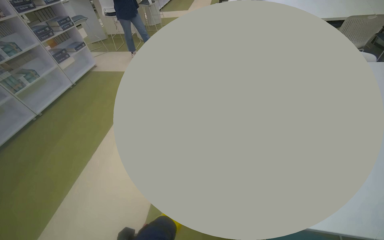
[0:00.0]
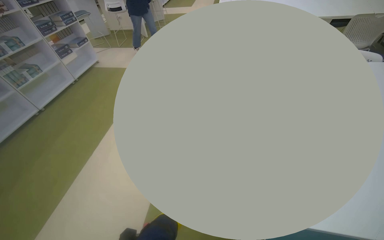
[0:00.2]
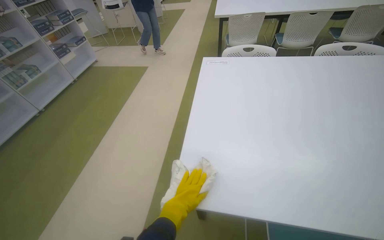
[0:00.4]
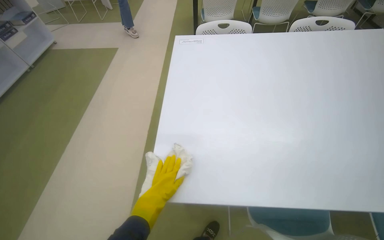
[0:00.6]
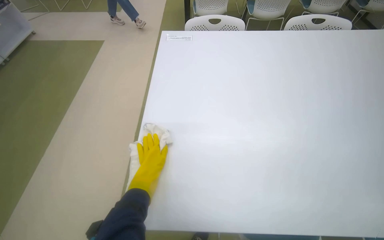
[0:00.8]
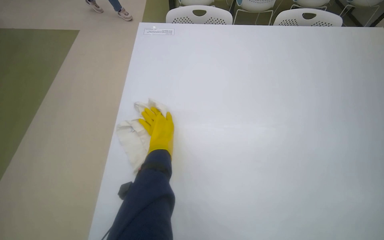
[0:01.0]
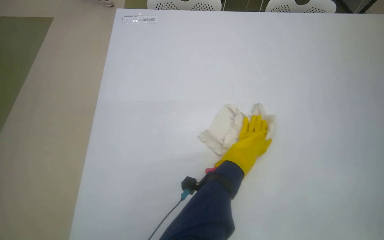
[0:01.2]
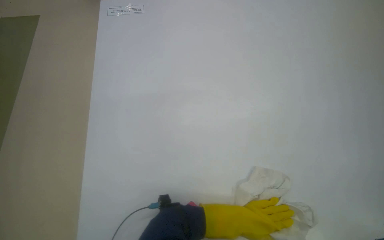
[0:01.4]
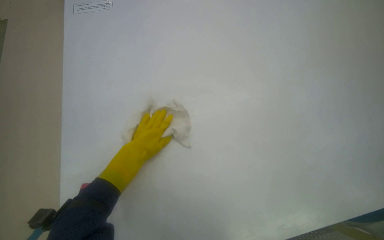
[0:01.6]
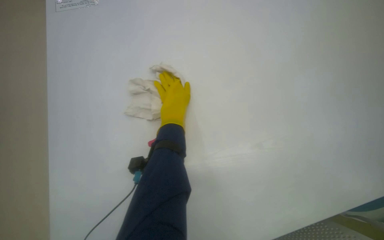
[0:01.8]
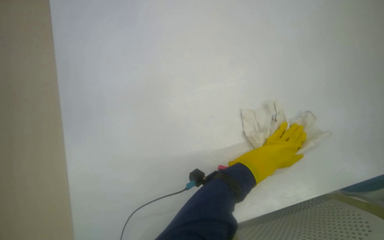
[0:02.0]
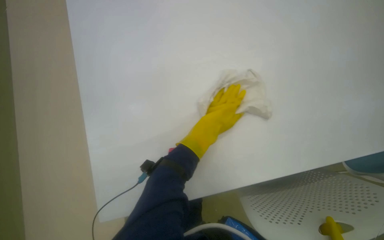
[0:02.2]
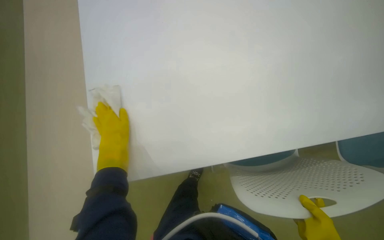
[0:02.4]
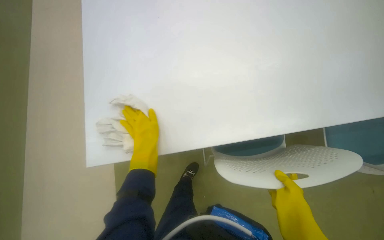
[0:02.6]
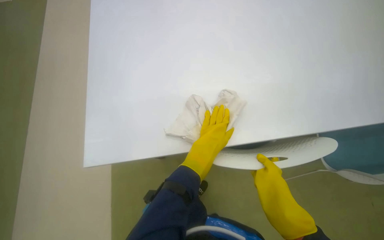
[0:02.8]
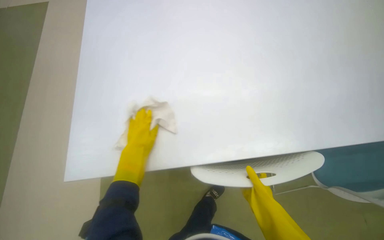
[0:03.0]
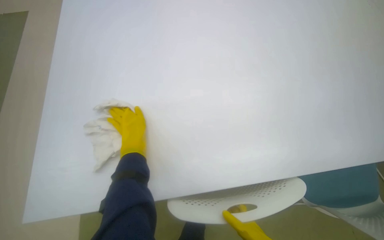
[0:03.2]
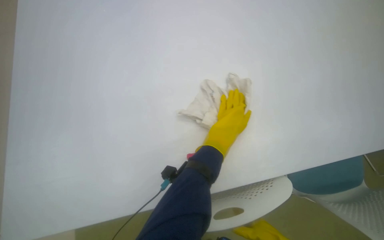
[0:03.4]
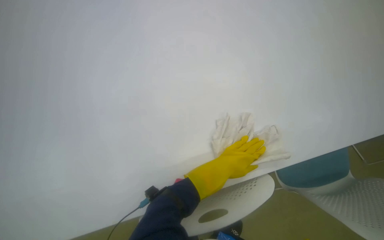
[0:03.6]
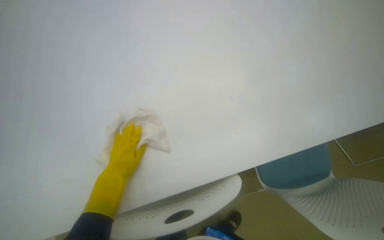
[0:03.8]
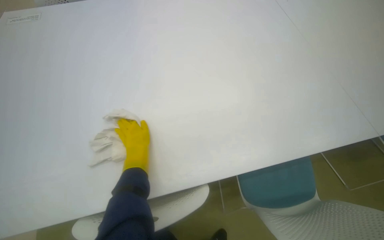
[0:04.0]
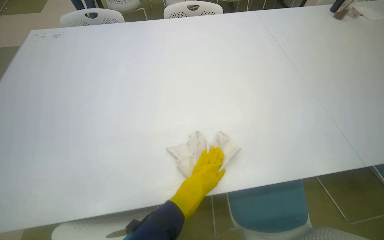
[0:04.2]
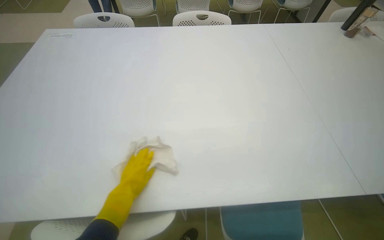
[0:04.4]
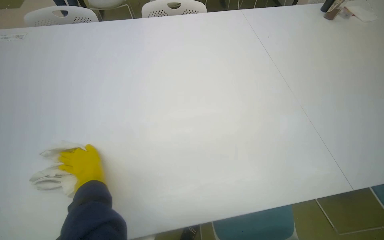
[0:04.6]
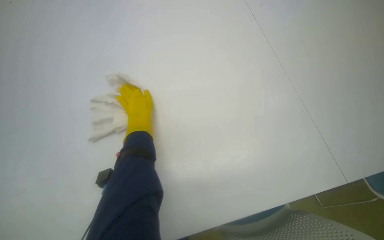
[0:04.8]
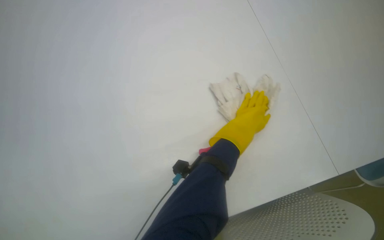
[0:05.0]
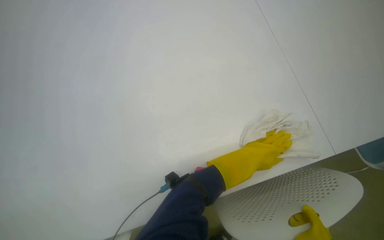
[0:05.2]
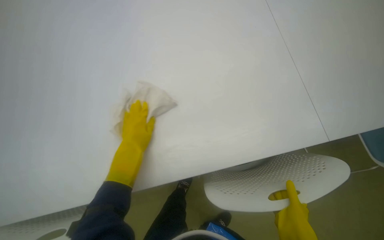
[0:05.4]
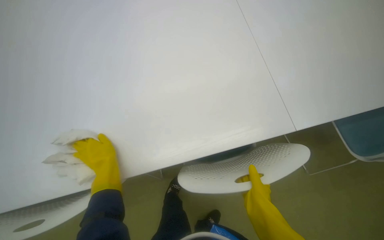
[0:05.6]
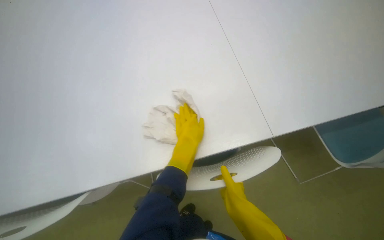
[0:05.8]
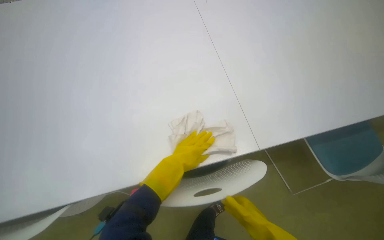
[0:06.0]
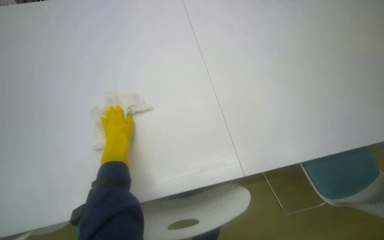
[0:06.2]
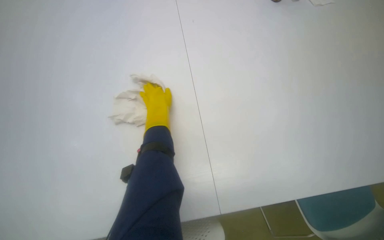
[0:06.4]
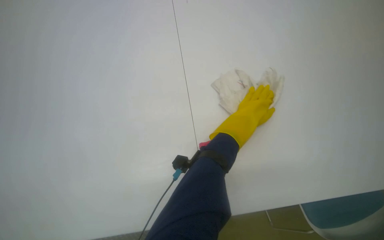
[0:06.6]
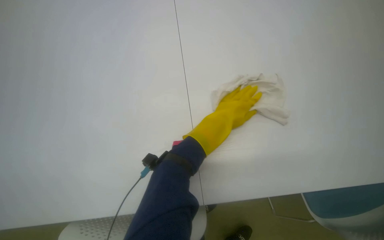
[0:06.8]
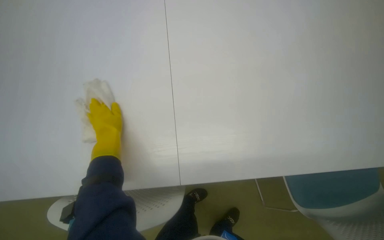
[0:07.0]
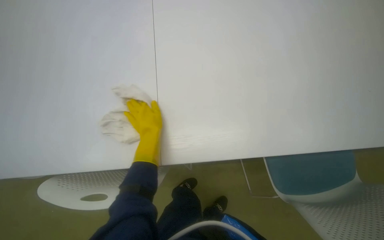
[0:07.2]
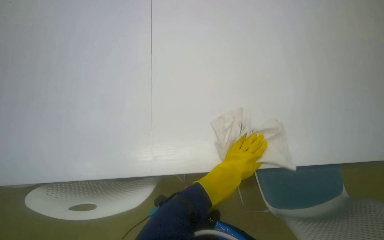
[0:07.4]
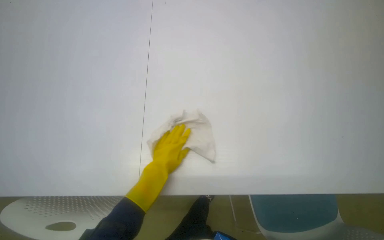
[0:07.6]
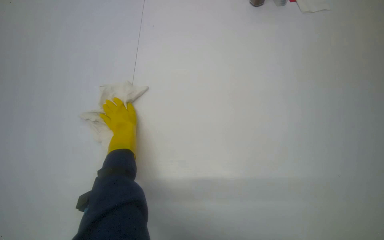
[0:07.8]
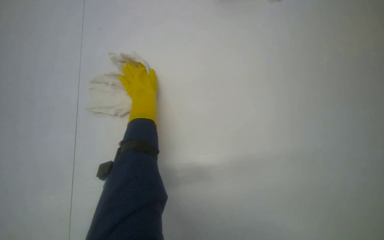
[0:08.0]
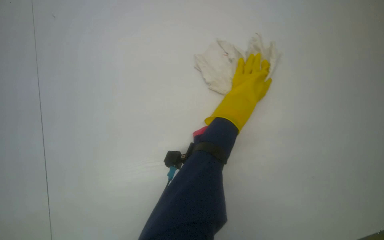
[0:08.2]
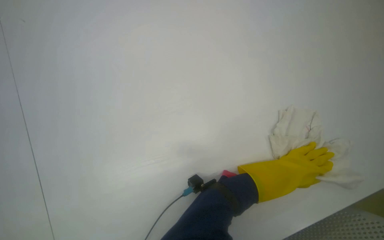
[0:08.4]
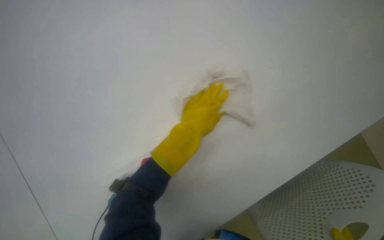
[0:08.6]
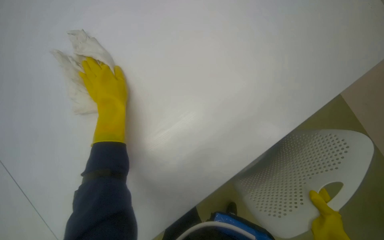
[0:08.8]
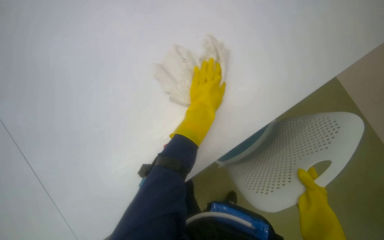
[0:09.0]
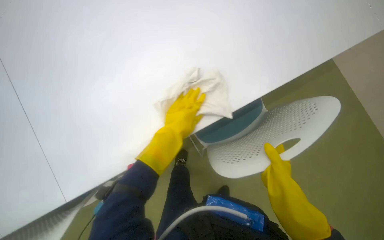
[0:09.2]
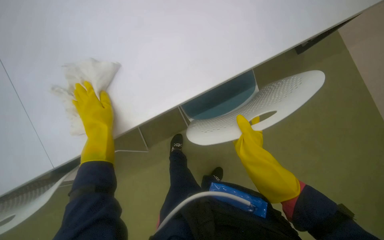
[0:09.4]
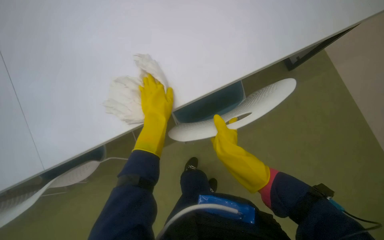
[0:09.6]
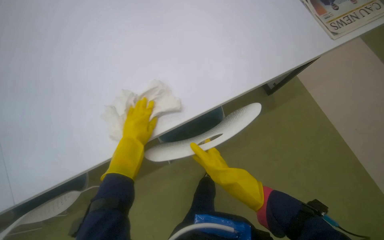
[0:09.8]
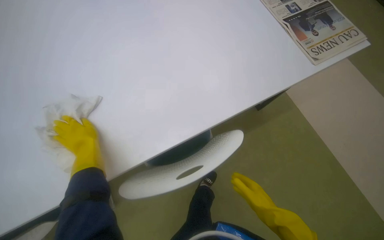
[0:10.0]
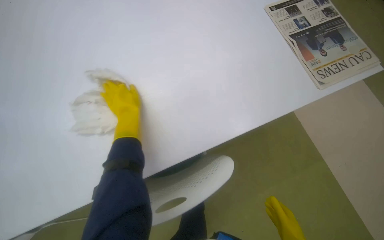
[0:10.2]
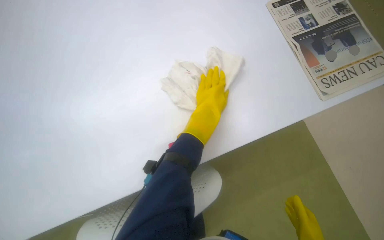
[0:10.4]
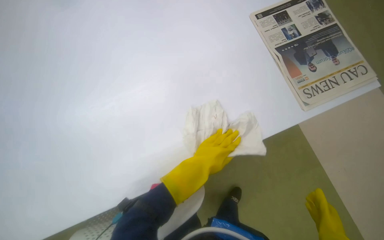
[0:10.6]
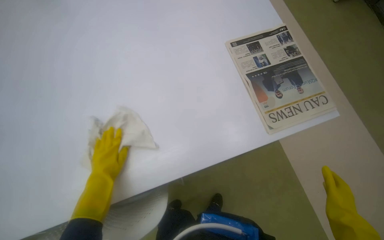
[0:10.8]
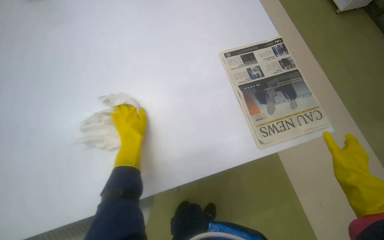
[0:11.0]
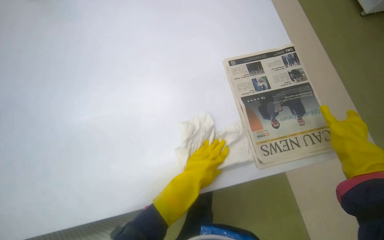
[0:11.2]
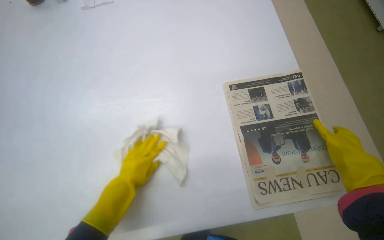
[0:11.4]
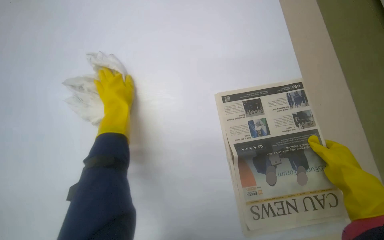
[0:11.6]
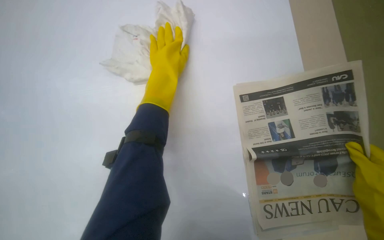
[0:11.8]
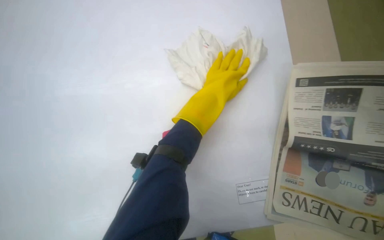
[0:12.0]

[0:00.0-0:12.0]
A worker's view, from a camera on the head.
Job: wiping surfaces.
The whole recording: Cleaning table surface. The worker wipes the white table surfaces with a cloth.
0:00.0 to 0:01.6: The wearer moves some 50 cm. The view pans to the right by about 15 degrees. The camera pitches downward, by roughly 30 degrees.
0:01.6 to 0:03.0: The left hand moves left and right over roughly 25 cm, changing direction 2 times.
0:07.6 to 0:09.0: The wearer looks about 50 degrees further to the right.
0:10.4 to 0:12.0: The camera travels some 60 cm. The head turns to the left by roughly 35 degrees. The camera pitches downward, by some 25 degrees.

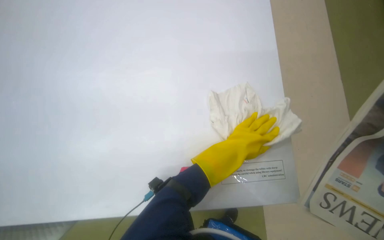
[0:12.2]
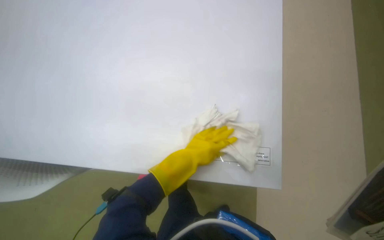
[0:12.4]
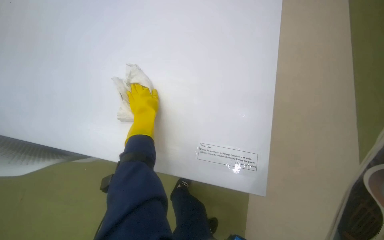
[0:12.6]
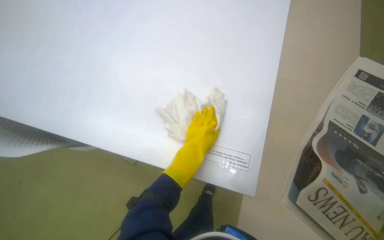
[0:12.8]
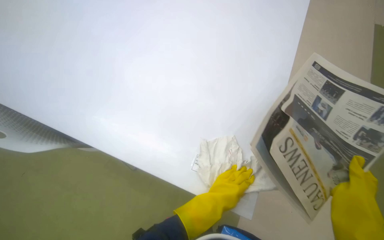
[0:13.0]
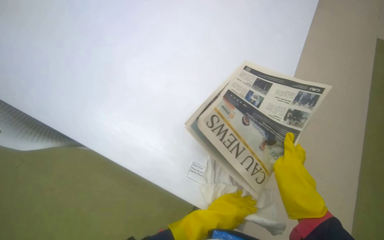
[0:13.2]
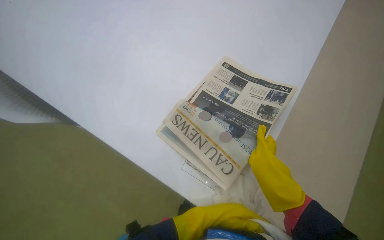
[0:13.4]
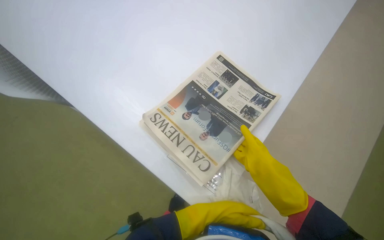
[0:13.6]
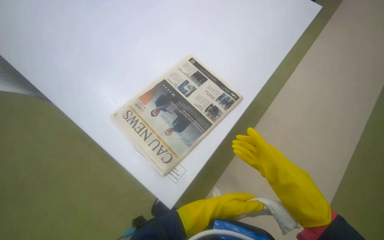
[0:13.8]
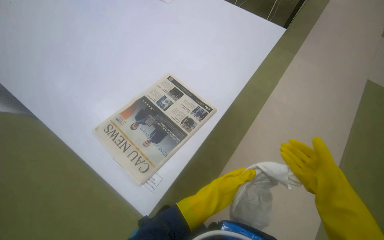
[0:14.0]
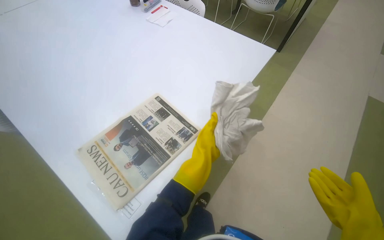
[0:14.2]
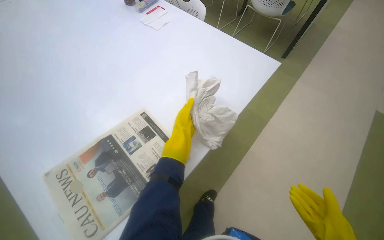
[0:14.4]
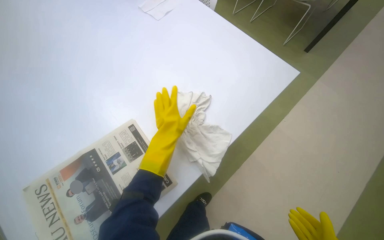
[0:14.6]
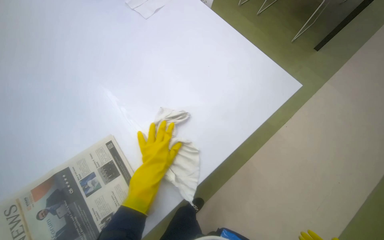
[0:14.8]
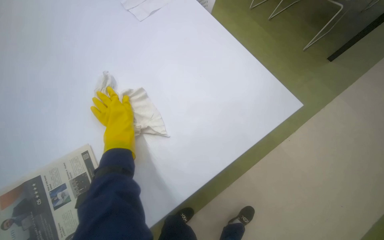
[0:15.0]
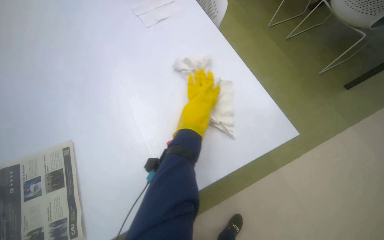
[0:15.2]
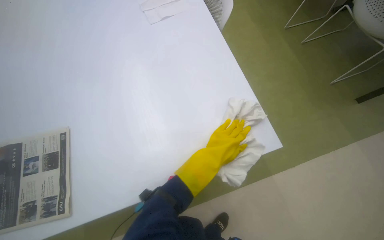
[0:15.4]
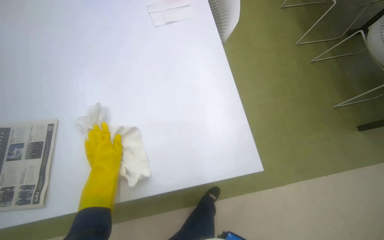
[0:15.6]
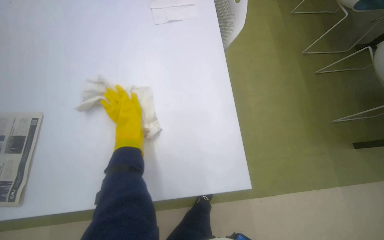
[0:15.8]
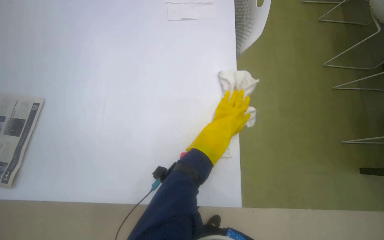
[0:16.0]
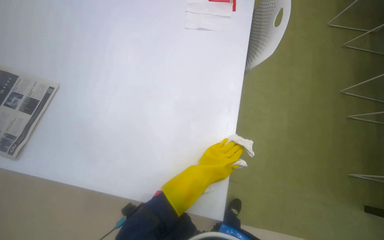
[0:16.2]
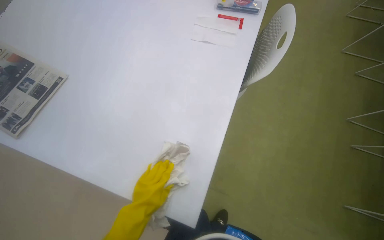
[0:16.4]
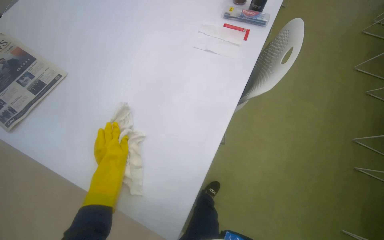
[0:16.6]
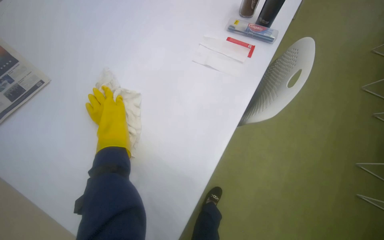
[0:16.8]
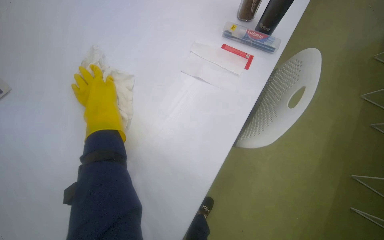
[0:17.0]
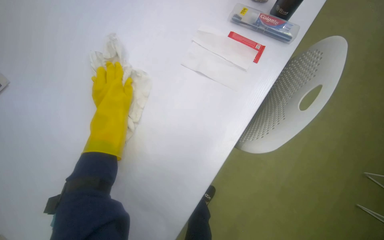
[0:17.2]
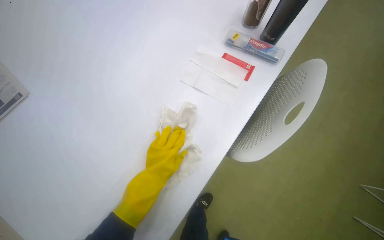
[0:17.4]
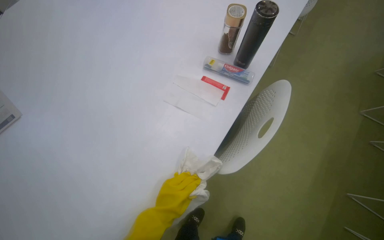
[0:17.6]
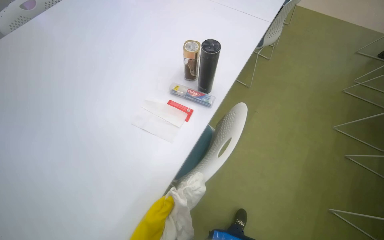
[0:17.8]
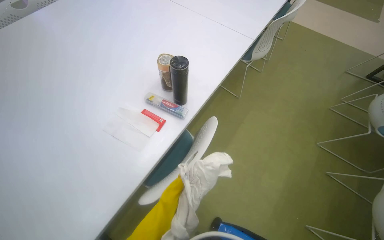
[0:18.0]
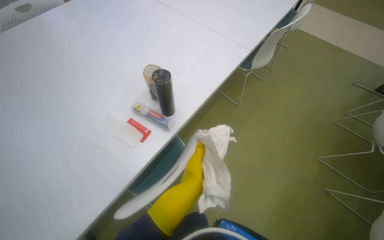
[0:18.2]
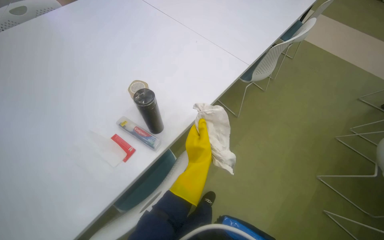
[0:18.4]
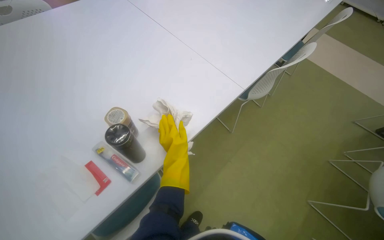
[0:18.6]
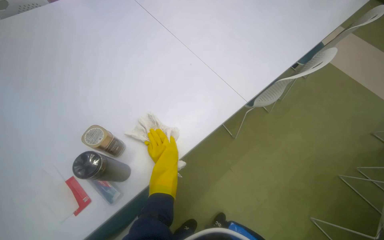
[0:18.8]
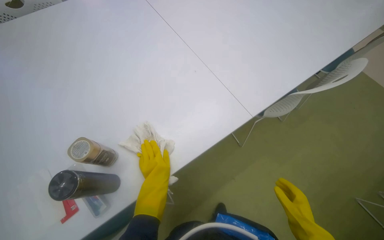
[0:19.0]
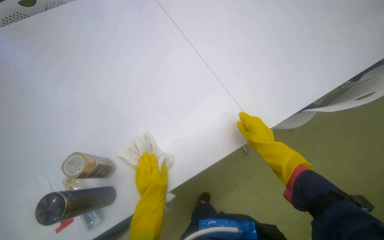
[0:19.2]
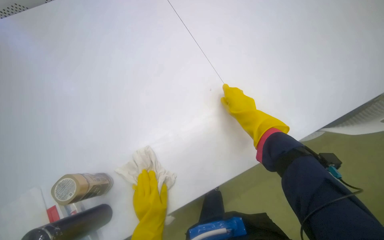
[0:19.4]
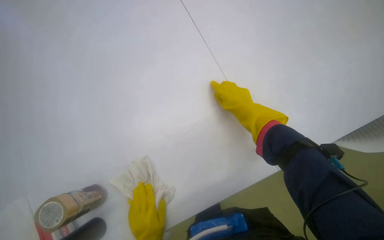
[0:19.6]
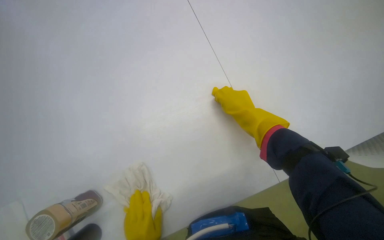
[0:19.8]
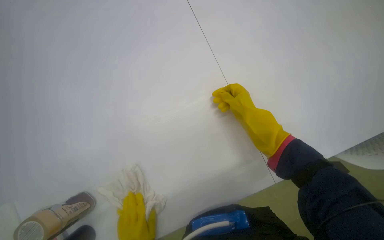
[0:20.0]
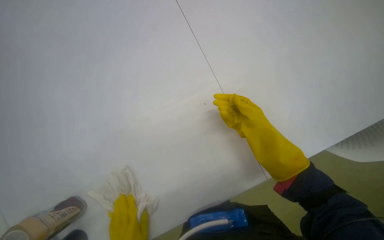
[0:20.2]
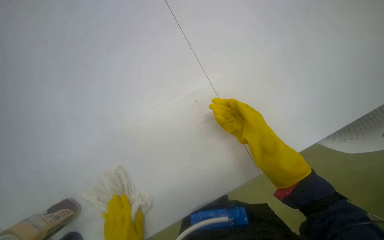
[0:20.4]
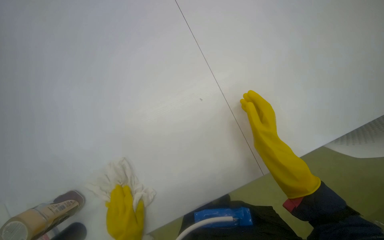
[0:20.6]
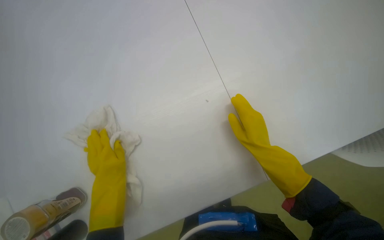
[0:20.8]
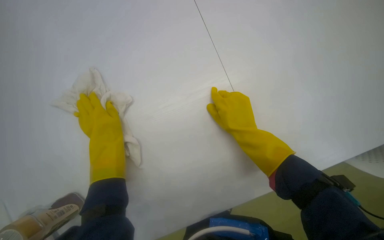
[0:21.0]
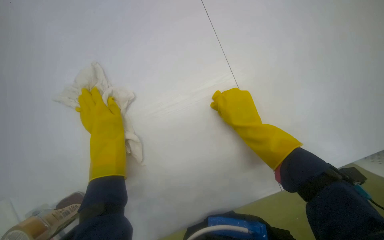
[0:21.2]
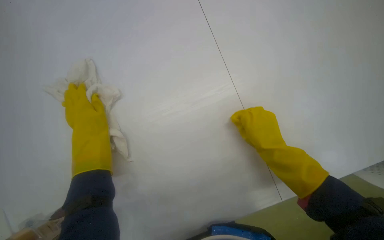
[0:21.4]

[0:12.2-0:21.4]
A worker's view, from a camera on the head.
Job: wiping surfaces.
The whole recording: Cleaning table surface. The worker wipes the white table surfaces with a cloth.
0:13.8 to 0:15.2: The head travels about 70 cm.
0:15.2 to 0:16.8: The wearer looks approximately 60 degrees further to the left.
0:16.8 to 0:18.4: The camera is carried approximately 60 cm.
0:18.4 to 0:19.8: The camera travels approximately 60 cm. The wearer's head swings roughly 20 degrees to the left.
0:19.8 to 0:21.4: The right hand moves down the picture, approximately 15 cm.
